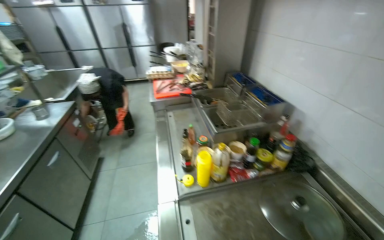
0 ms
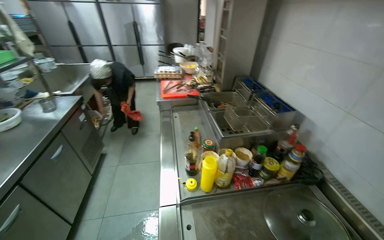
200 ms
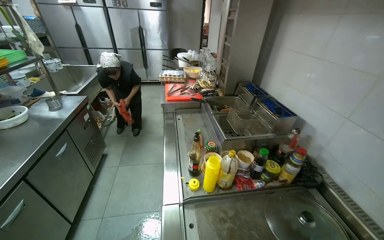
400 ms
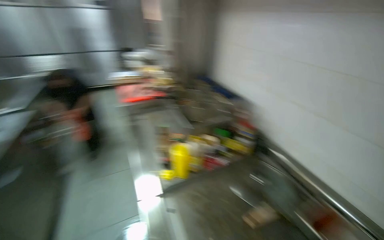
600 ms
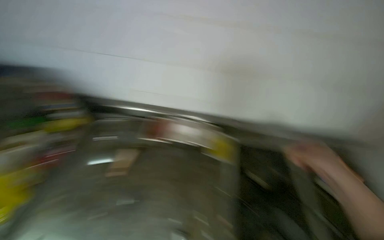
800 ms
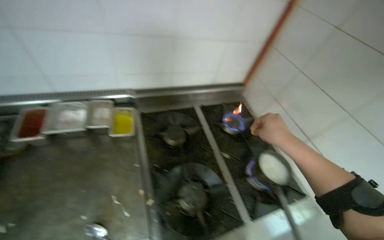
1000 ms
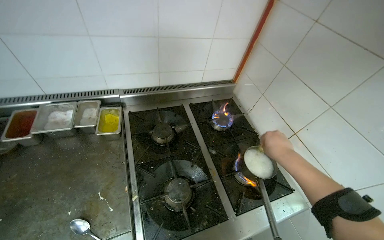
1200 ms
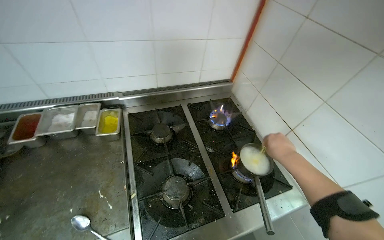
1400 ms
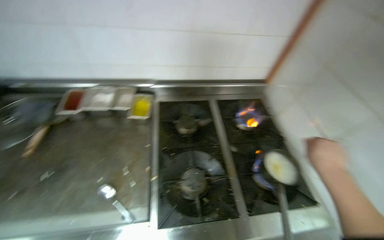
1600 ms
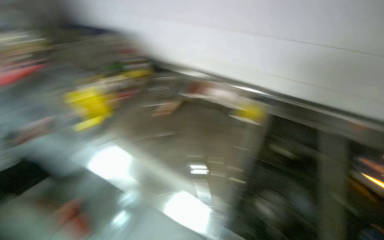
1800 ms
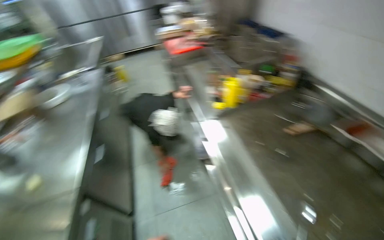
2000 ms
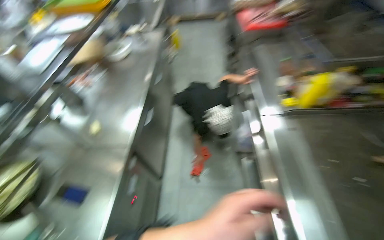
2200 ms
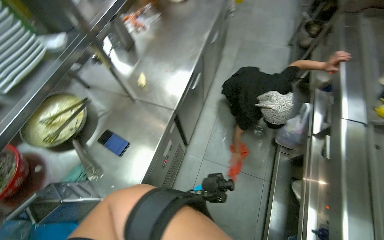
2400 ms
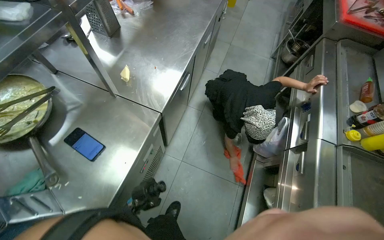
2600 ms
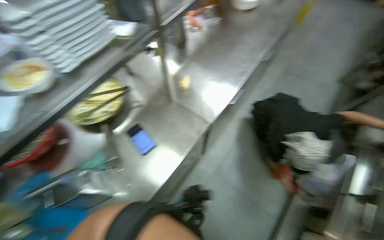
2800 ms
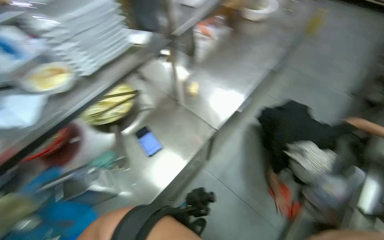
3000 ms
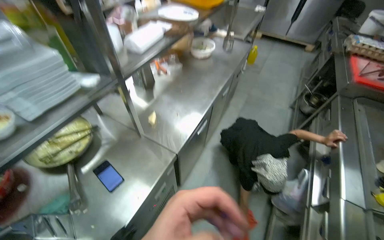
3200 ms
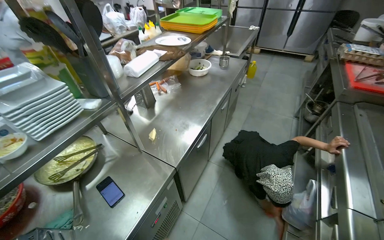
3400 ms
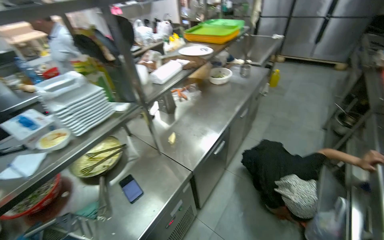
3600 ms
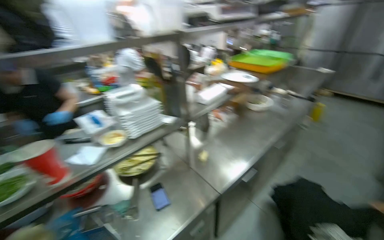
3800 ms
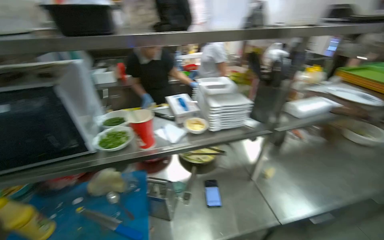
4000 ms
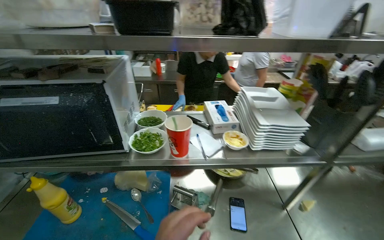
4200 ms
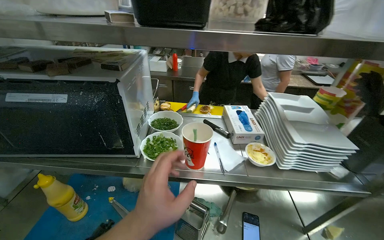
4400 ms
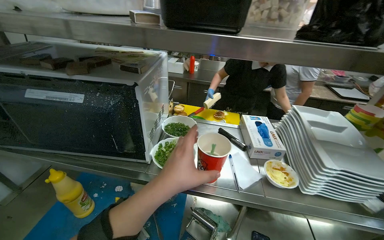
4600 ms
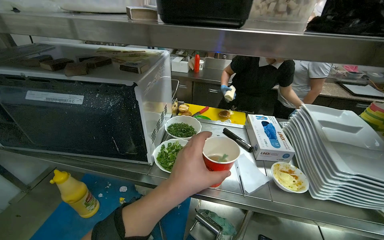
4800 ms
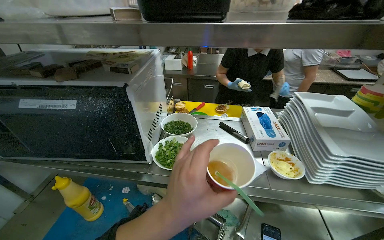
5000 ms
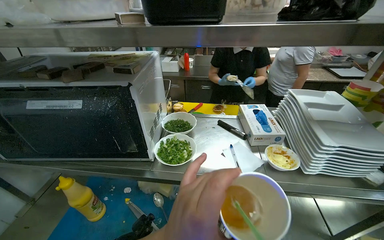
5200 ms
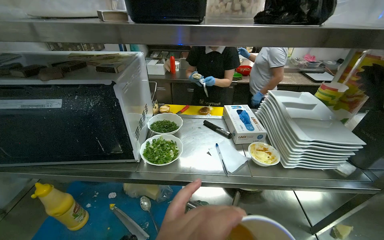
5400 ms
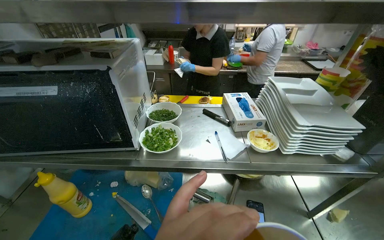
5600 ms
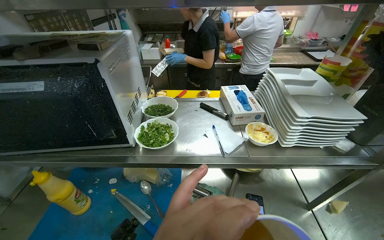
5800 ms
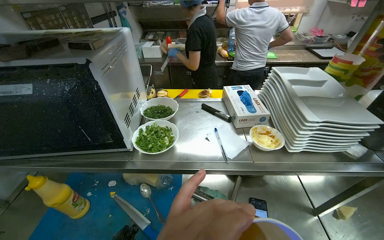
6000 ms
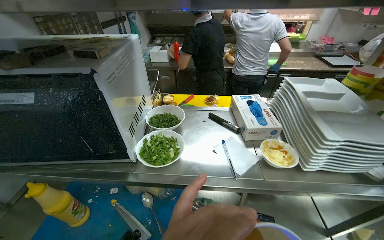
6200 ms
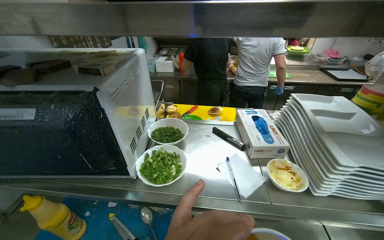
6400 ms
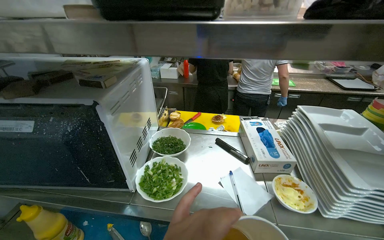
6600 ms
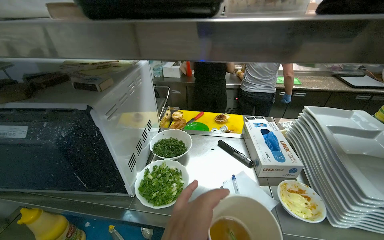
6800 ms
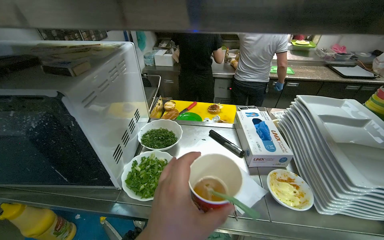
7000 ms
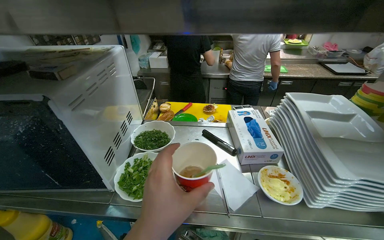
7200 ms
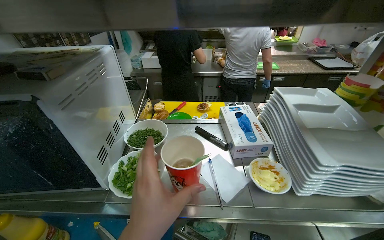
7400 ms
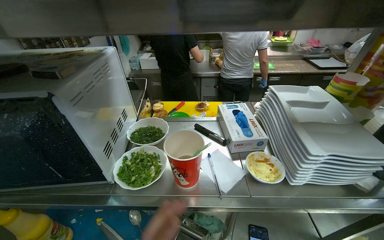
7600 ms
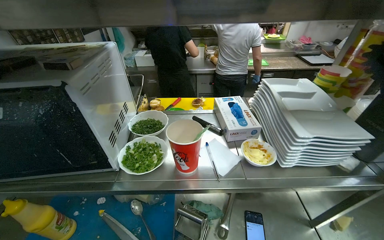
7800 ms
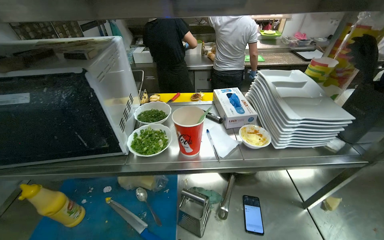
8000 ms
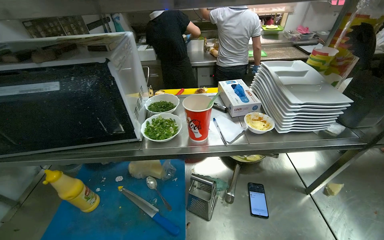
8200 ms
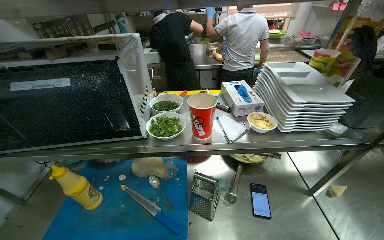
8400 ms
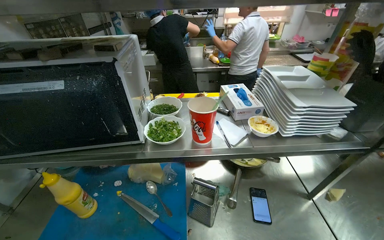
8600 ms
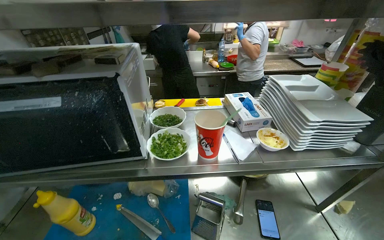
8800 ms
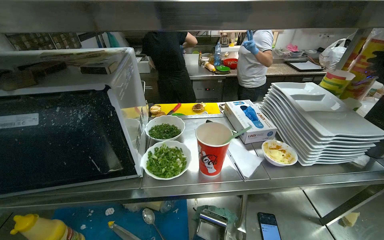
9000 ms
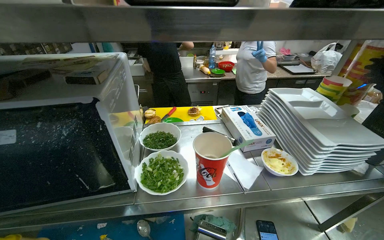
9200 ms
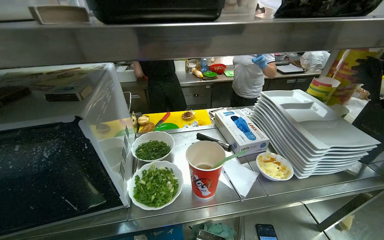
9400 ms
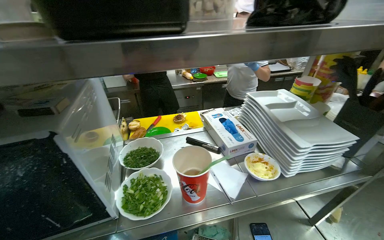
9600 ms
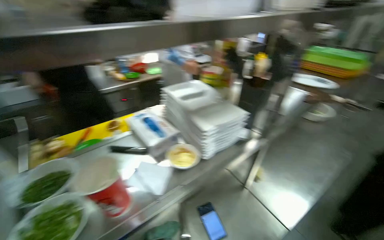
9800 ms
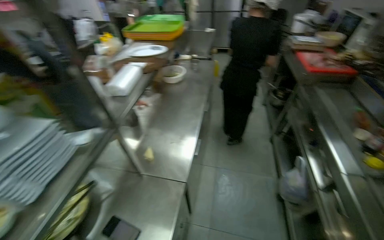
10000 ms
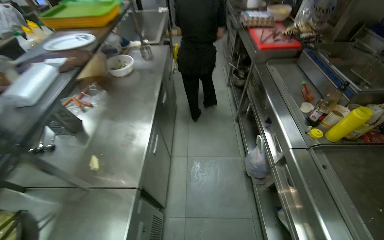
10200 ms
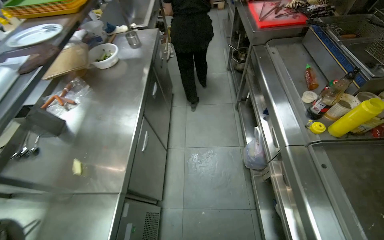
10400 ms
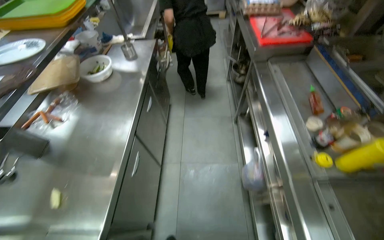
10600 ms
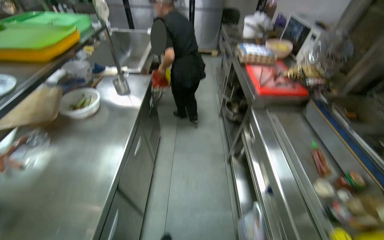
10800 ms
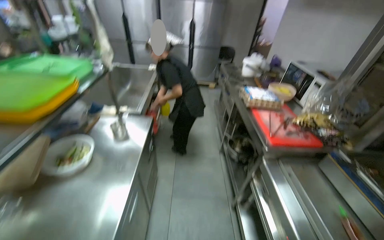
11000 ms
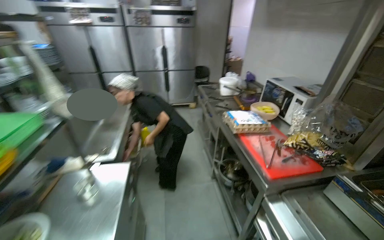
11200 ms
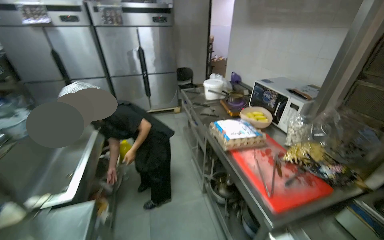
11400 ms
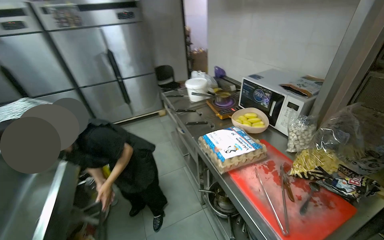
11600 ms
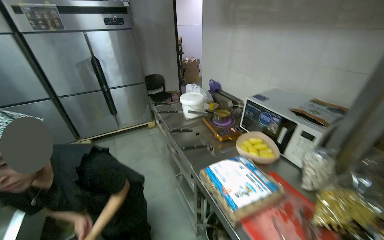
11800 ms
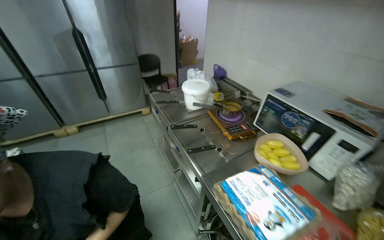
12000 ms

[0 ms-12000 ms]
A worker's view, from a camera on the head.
Job: preparing food.
The whole recording: Preparing dumplings in a pot. The worker prepares dumplings in a pot, adding ingredients, stirring, and whisking it.
0 ms to 1600 ms: The camera travels about 50 cm. The wearer's head swings some 65 degrees to the right. The view tips downward by about 15 degrees.
9000 ms to 10400 ms: The wearer moves about 70 cm. The wearer looks approximately 85 degrees further to the right. The view tips downward by approximately 15 degrees.
10400 ms to 12000 ms: The camera is carried approximately 1.5 m. The wearer's head swings about 30 degrees to the right. The camera pitches upward, by roughly 20 degrees.

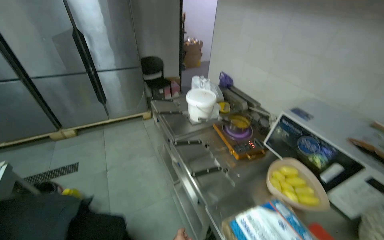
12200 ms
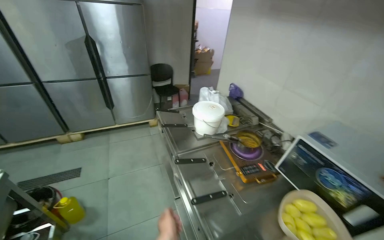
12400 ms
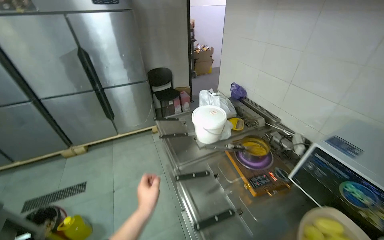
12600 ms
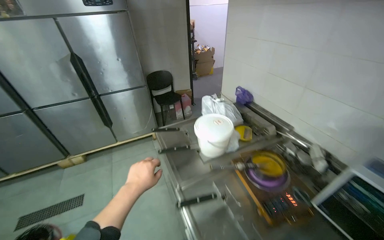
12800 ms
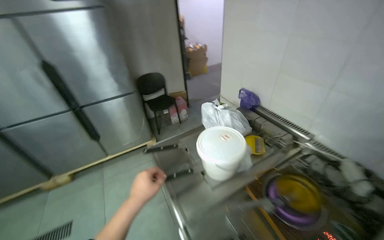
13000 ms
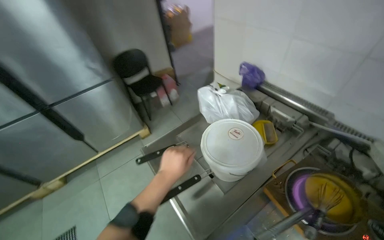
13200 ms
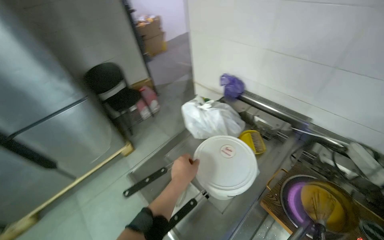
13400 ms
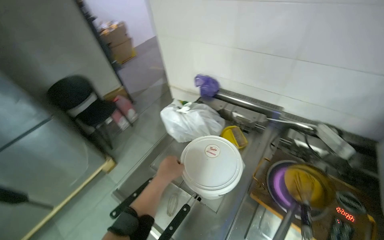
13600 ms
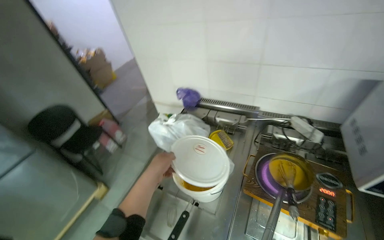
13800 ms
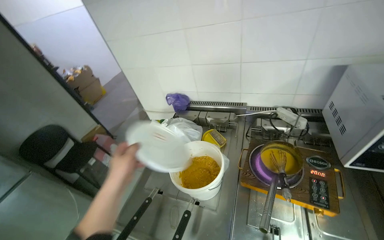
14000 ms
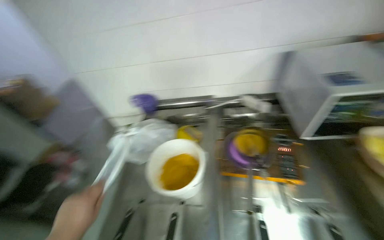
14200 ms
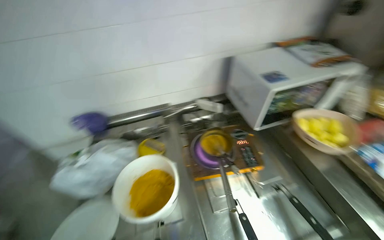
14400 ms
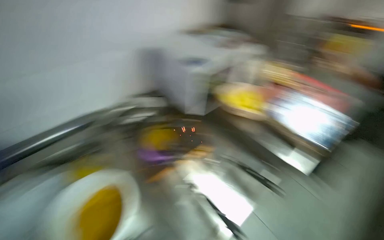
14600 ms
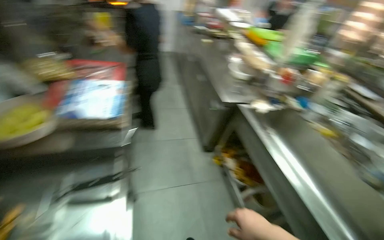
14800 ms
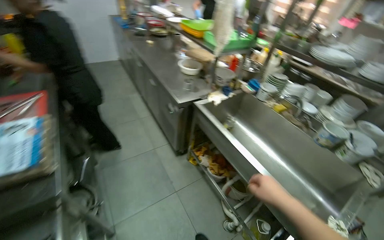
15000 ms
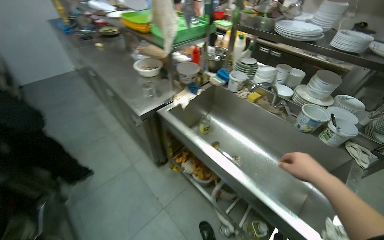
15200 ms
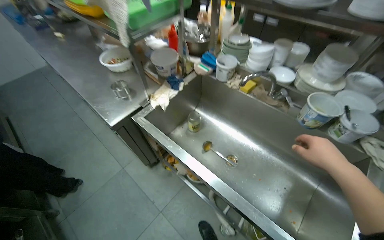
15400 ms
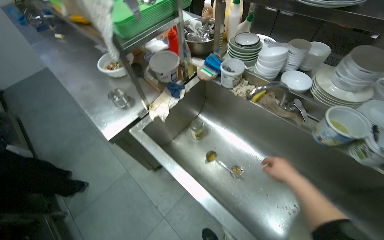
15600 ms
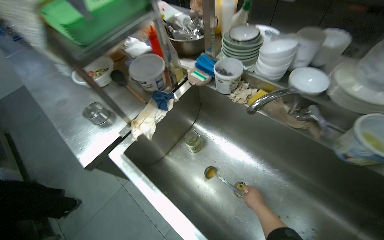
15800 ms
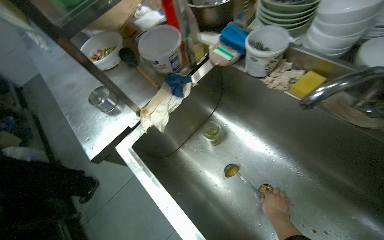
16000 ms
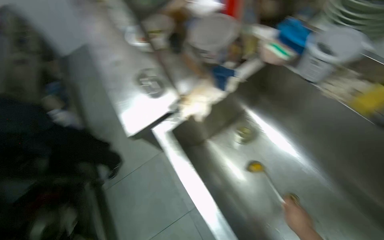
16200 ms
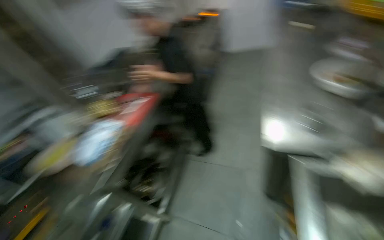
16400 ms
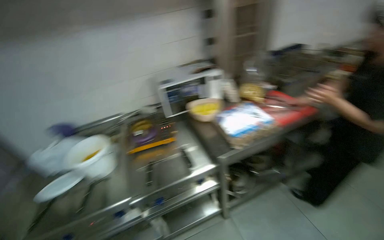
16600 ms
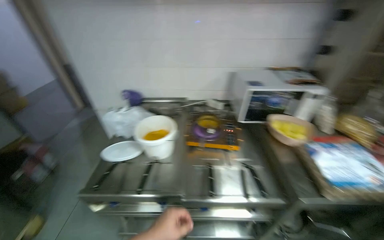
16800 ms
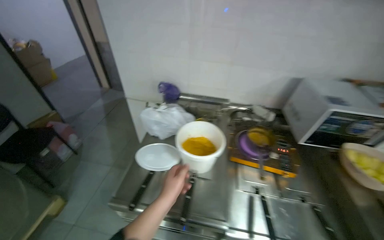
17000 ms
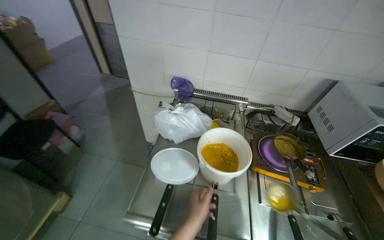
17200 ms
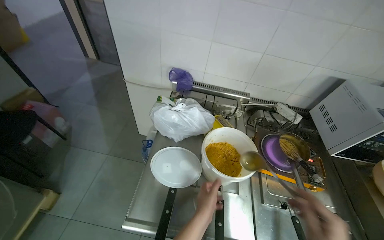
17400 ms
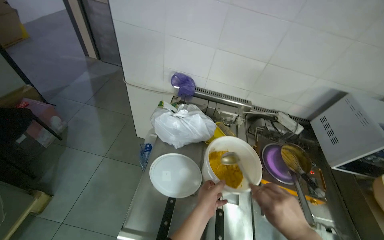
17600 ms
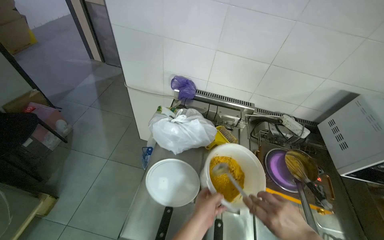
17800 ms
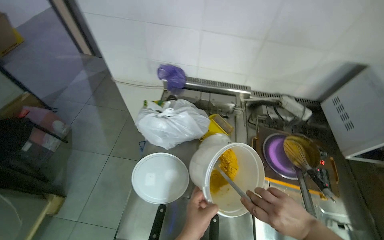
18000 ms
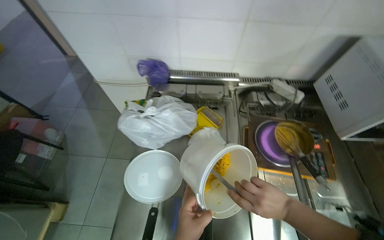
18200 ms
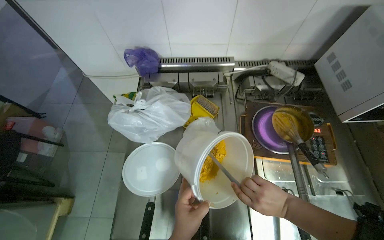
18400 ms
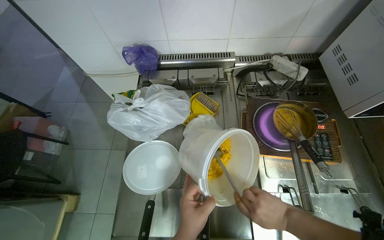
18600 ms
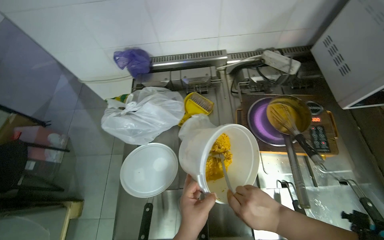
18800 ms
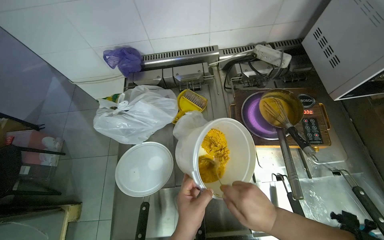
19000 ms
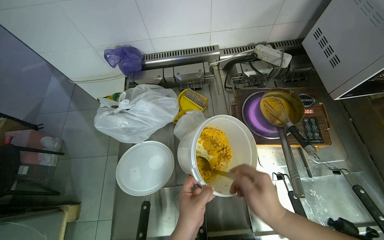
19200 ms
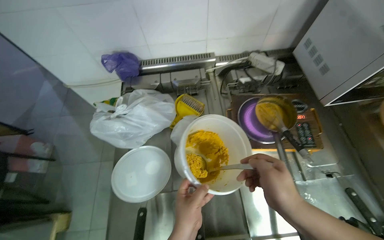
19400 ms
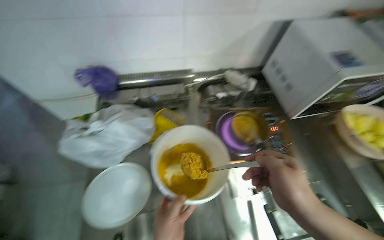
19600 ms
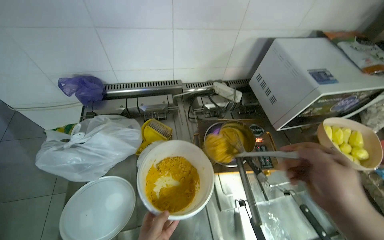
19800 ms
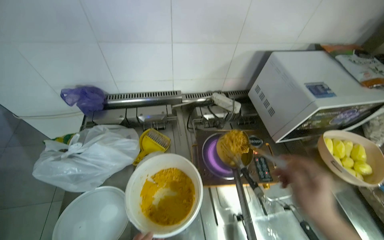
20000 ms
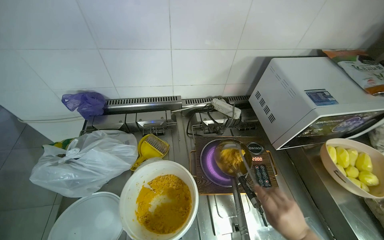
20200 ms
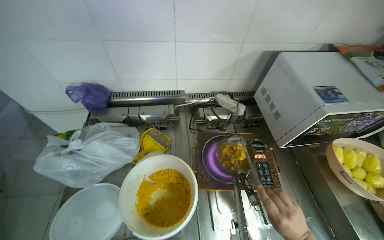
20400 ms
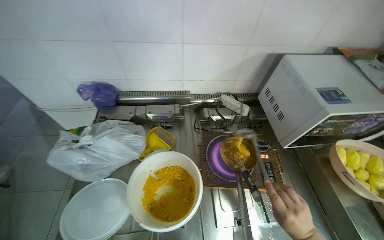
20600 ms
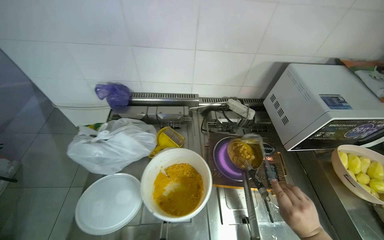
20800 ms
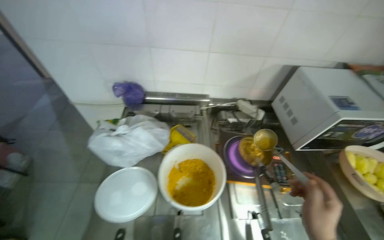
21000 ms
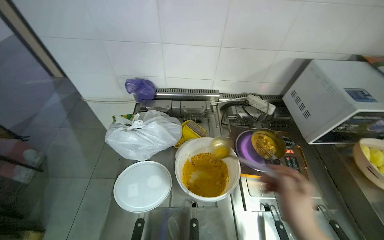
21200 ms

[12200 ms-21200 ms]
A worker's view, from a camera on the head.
Job: preparing food.
The whole recording: Preparing dumplings in a pot. The worker prepares dumplings in a pot, adding ingredients, stirring, and whisking it.
12200 ms to 13800 ms: The wearer moves roughly 80 cm. The wearer's head swings some 40 degrees to the right.
13800 ms to 15200 ms: The head travels some 60 cm. The head turns to the right by some 130 degrees.
15200 ms to 16600 ms: The wearer's head swings roughly 115 degrees to the left. The wearer looks roughly 20 degrees further downward.
16600 ms to 18200 ms: The head travels about 90 cm. The wearer looks approximately 25 degrees further to the left. The view tips downward by roughly 25 degrees.
18200 ms to 19800 ms: The head turns to the right by roughly 15 degrees. The right hand heads nearer to the camera, covering about 20 cm.
19800 ms to 21200 ms: The right hand moves to the left, roughly 10 cm.
